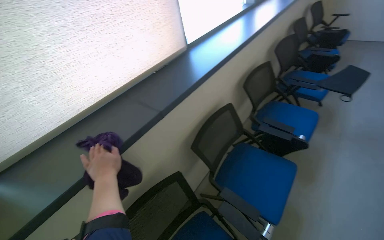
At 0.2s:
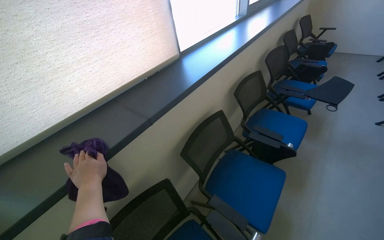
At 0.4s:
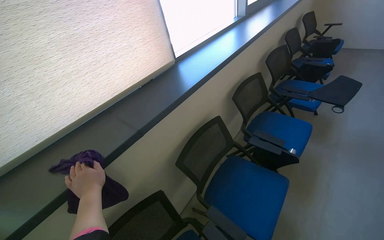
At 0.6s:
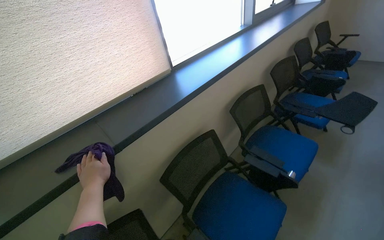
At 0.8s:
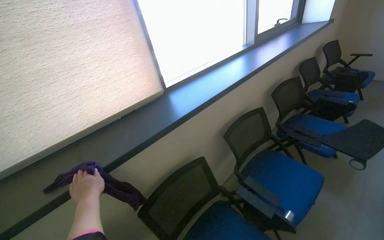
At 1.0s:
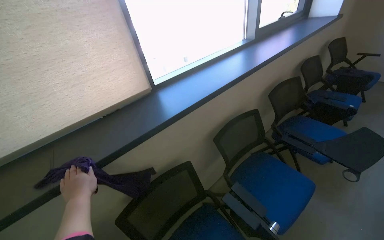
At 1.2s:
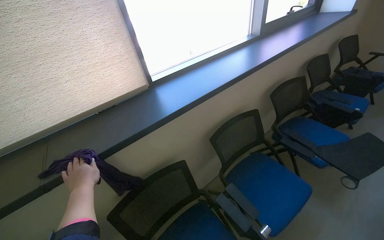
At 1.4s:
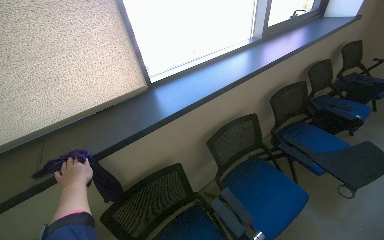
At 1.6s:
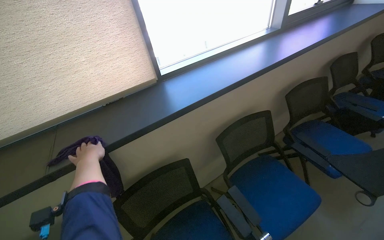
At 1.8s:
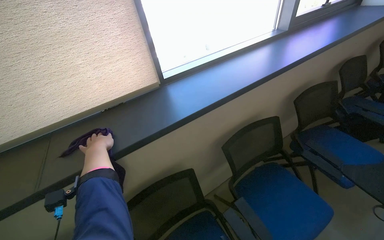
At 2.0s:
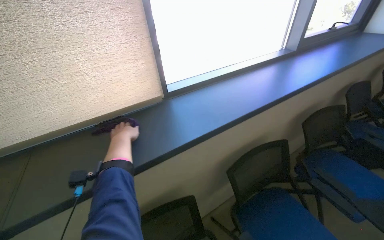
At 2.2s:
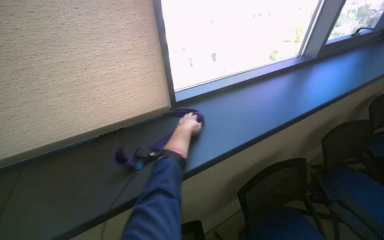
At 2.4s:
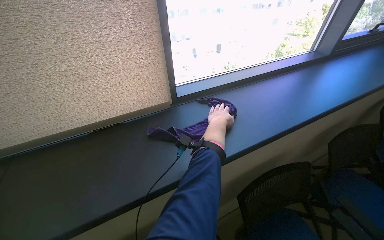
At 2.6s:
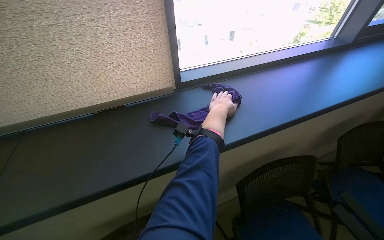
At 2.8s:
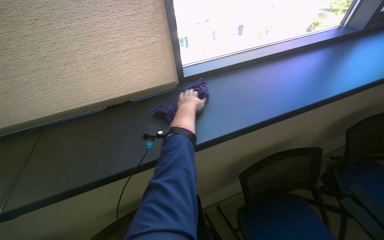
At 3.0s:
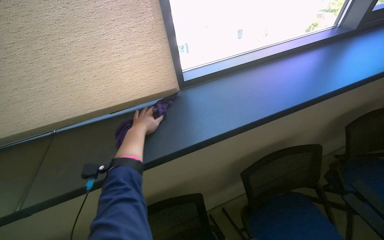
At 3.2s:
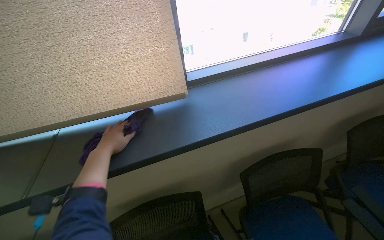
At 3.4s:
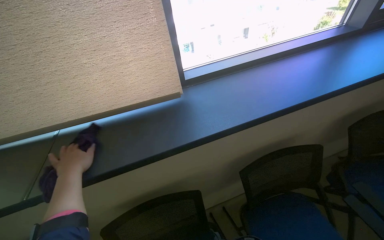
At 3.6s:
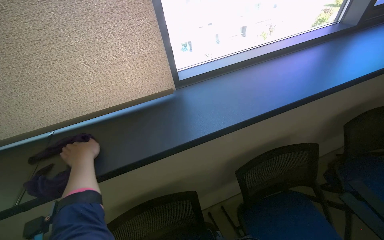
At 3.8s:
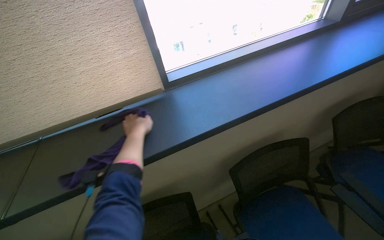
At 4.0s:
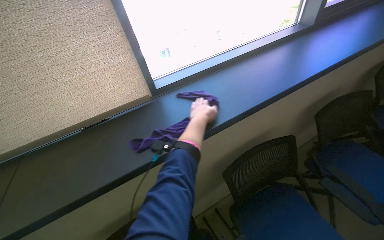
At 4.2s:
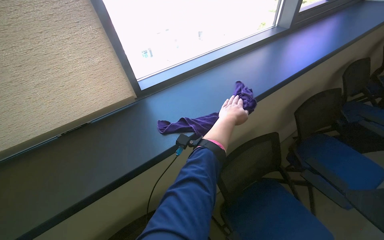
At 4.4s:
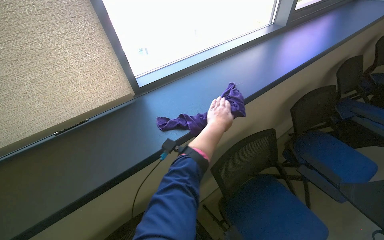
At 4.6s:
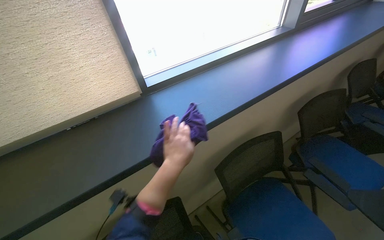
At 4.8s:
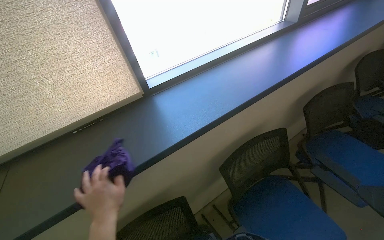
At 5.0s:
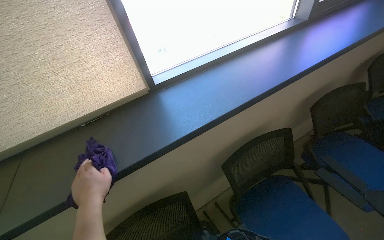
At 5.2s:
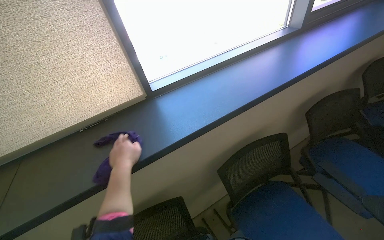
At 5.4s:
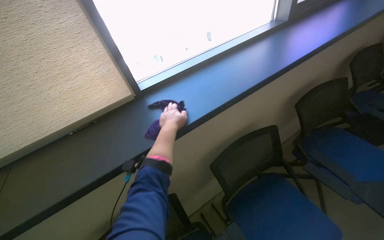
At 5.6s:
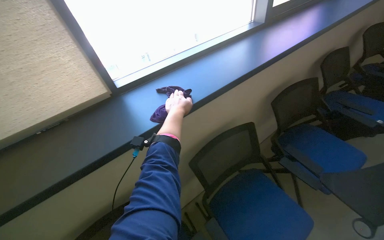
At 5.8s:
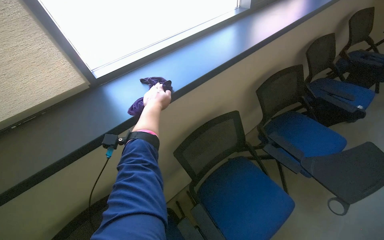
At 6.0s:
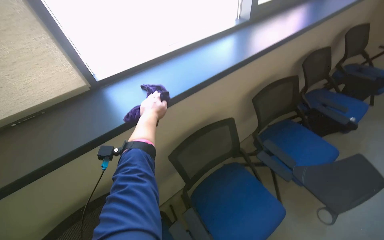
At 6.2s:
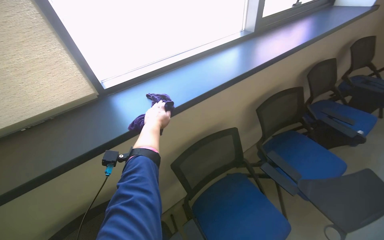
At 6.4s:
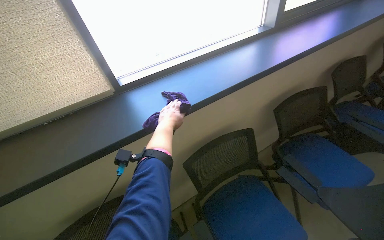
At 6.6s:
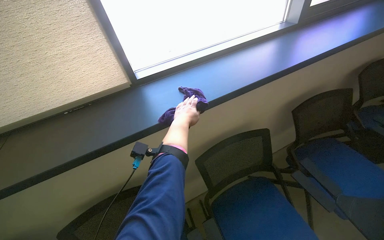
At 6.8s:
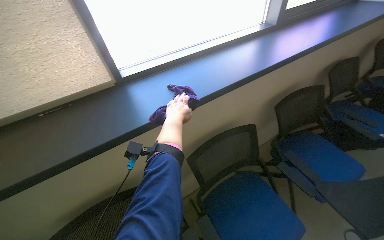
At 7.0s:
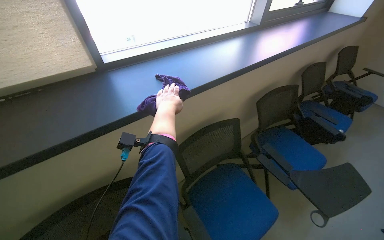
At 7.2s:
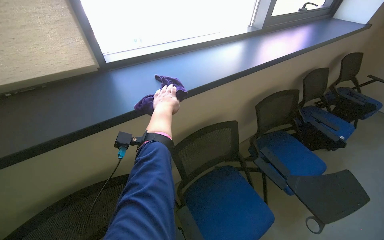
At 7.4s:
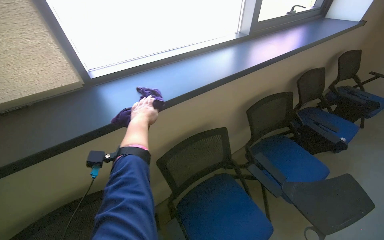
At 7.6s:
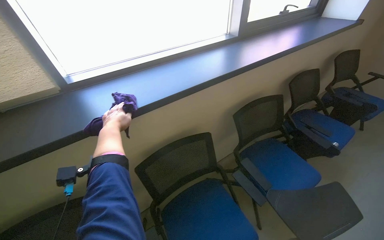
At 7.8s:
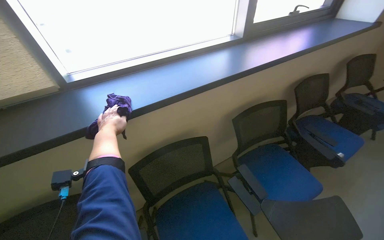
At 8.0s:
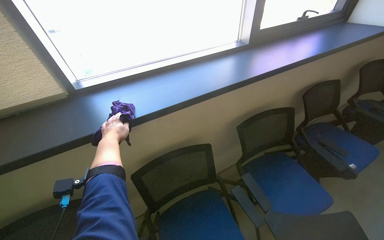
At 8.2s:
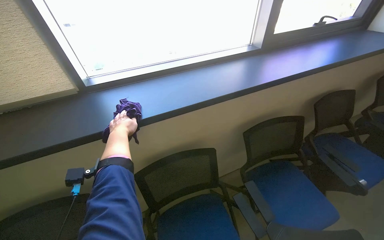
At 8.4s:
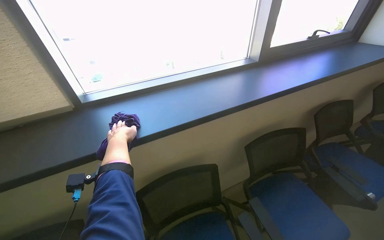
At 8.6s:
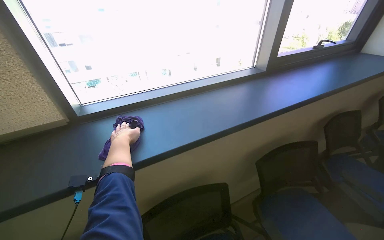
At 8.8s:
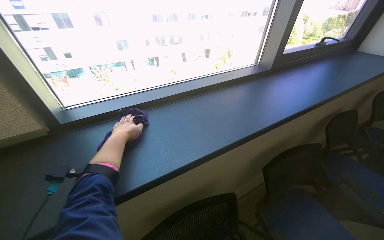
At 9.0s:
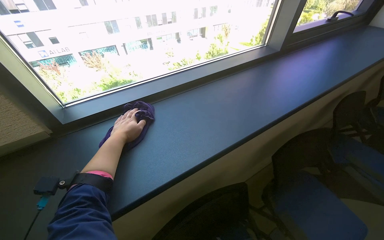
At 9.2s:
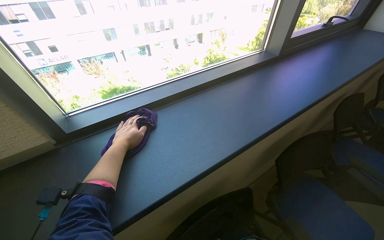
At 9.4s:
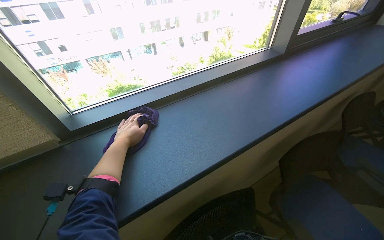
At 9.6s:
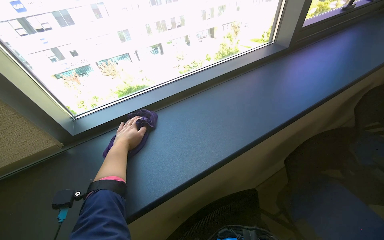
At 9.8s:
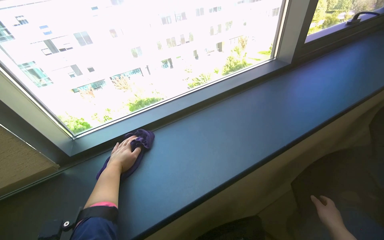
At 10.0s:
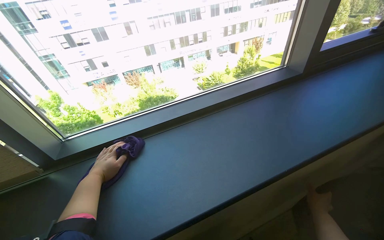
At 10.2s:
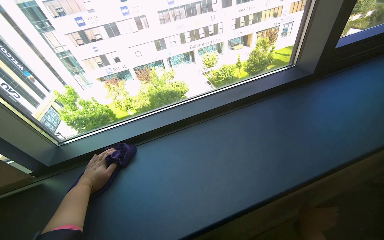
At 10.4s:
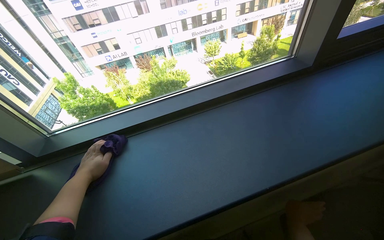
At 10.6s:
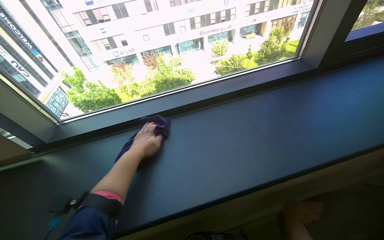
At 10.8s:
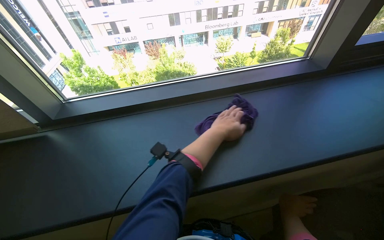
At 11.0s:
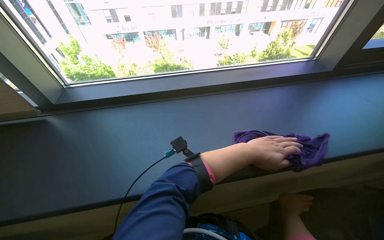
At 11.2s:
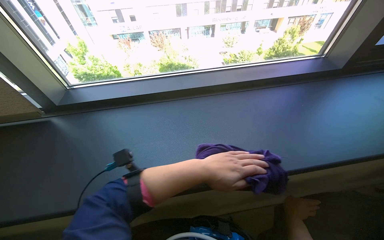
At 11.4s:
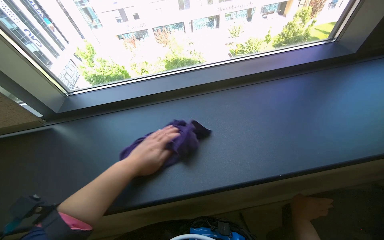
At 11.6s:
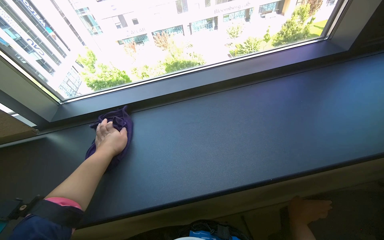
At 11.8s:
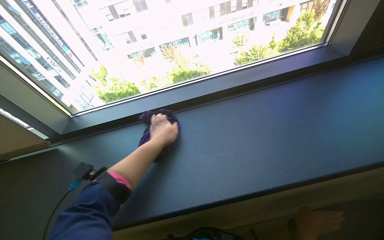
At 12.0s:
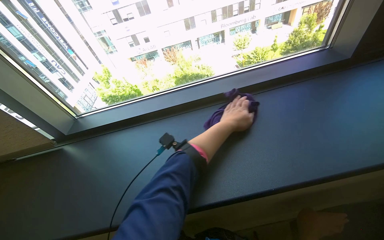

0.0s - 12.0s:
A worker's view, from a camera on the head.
Job: wiping surfaces.
The whole recording: Wiping window sill. The worker wipes the window sill and frame with a purple cloth.
0.0s - 1.6s: The wearer moves approximately 60 cm. The wearer looks approximately 20 degrees further to the left.
1.6s - 3.0s: The left hand travels farther from the camera and up the picture by approximately 30 cm, and goes to the right and returns, about 30 cm each way.
3.0s - 4.4s: The left hand travels to the right by some 40 cm.
9.0s - 10.4s: The view pans to the left by some 15 degrees.
10.4s - 12.0s: The left hand swings left and right, about 50 cm each way, with 2 reversals.

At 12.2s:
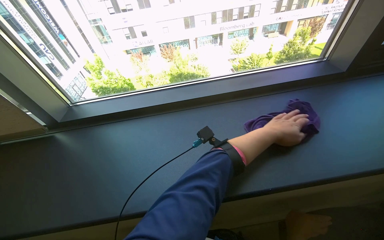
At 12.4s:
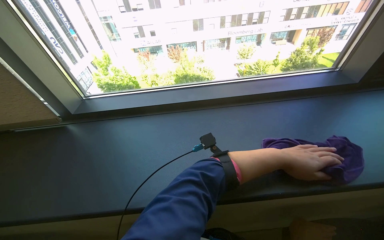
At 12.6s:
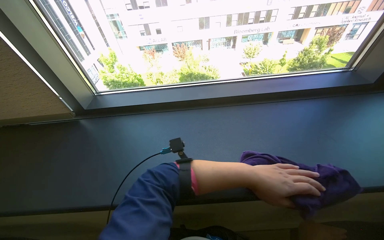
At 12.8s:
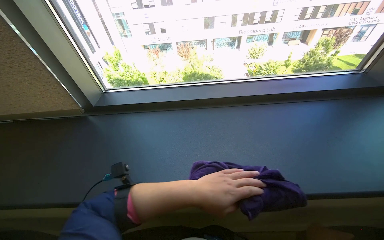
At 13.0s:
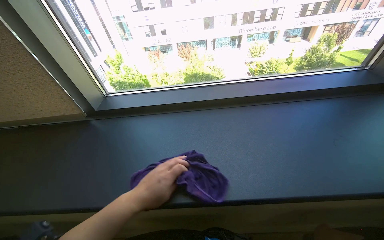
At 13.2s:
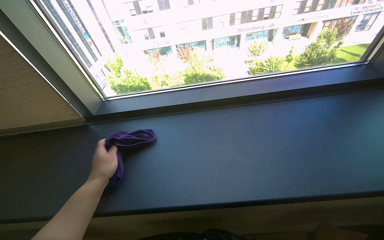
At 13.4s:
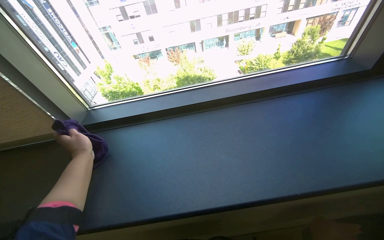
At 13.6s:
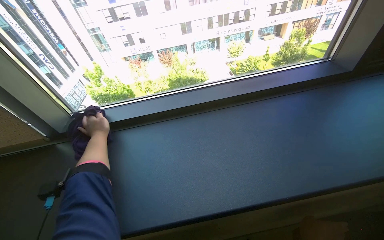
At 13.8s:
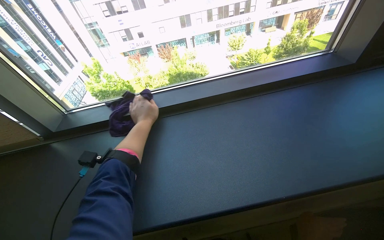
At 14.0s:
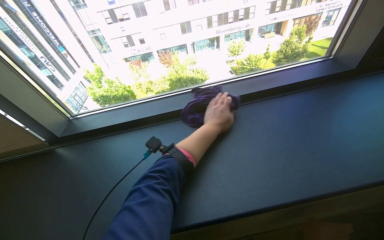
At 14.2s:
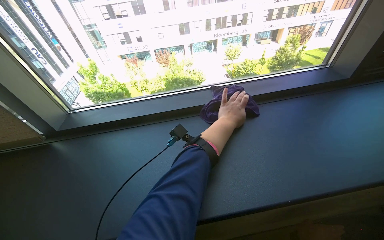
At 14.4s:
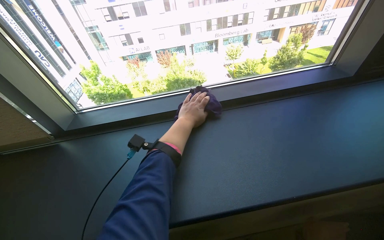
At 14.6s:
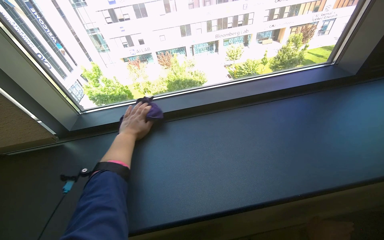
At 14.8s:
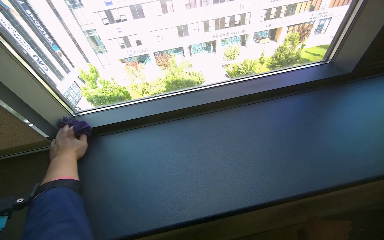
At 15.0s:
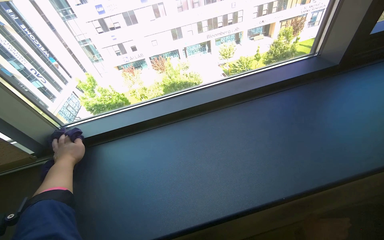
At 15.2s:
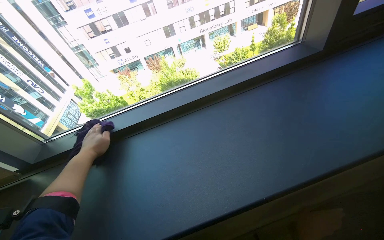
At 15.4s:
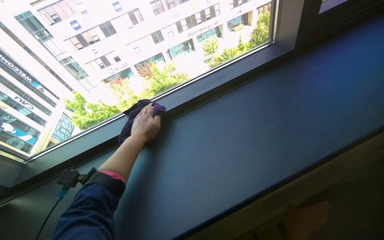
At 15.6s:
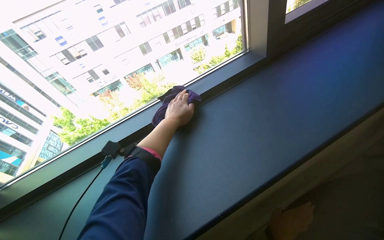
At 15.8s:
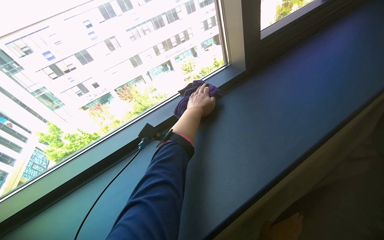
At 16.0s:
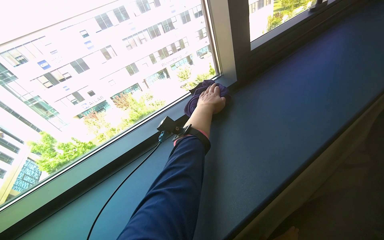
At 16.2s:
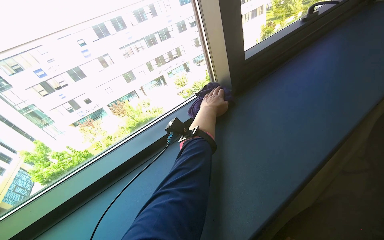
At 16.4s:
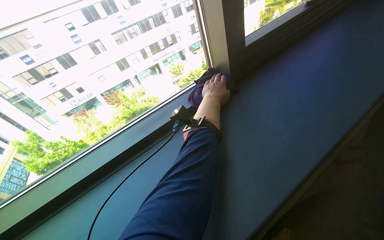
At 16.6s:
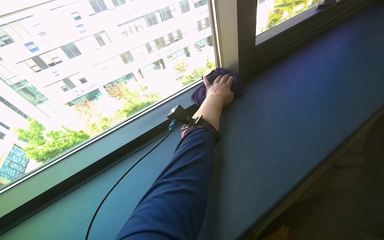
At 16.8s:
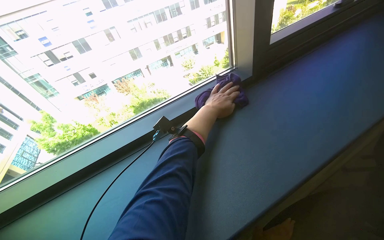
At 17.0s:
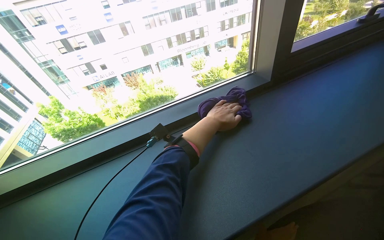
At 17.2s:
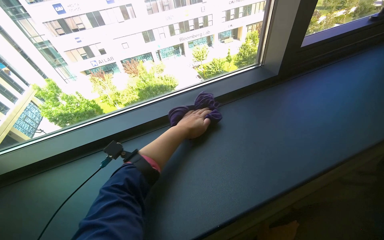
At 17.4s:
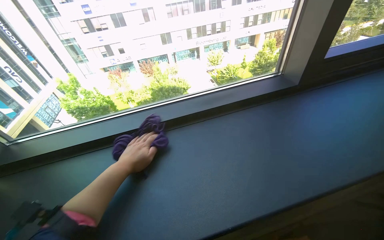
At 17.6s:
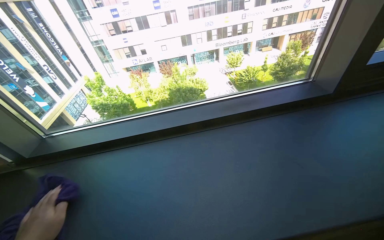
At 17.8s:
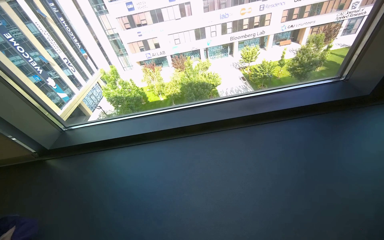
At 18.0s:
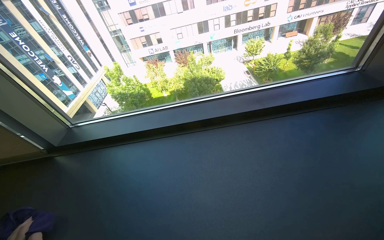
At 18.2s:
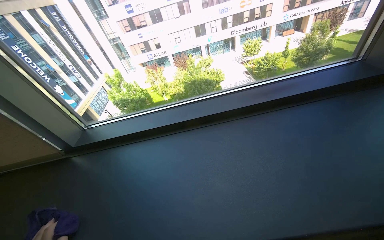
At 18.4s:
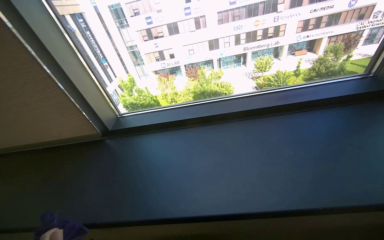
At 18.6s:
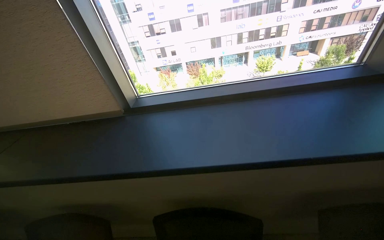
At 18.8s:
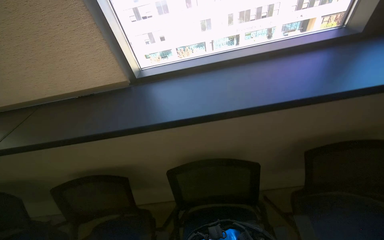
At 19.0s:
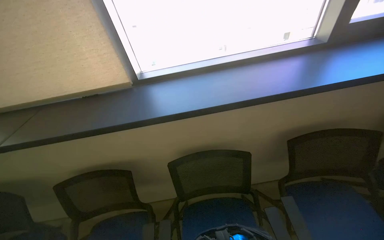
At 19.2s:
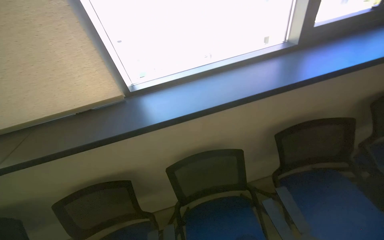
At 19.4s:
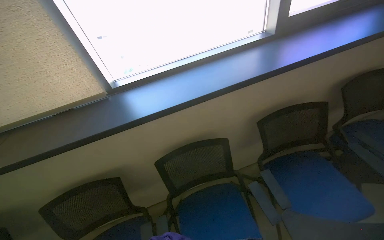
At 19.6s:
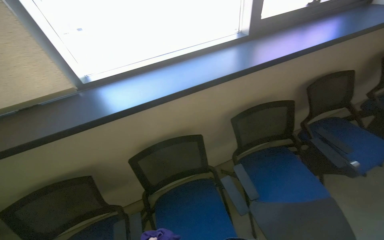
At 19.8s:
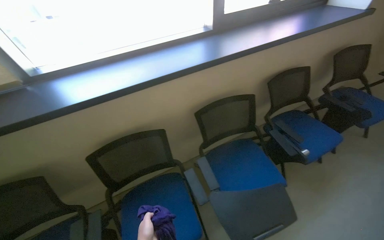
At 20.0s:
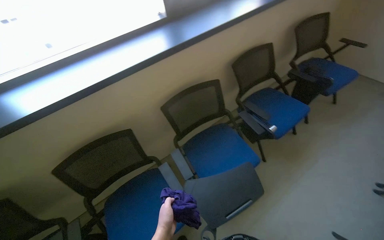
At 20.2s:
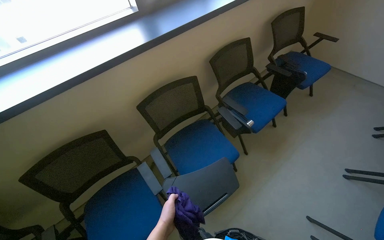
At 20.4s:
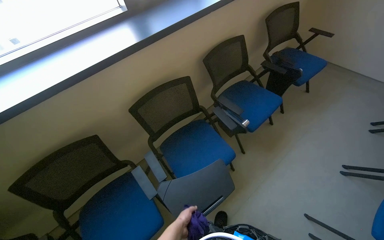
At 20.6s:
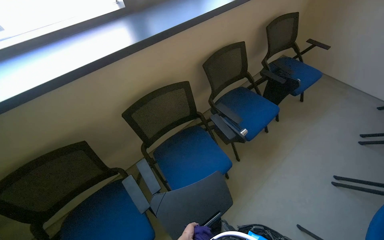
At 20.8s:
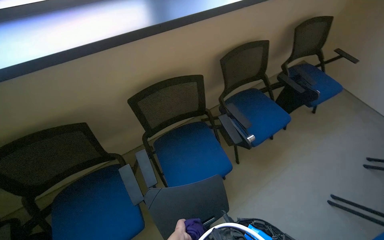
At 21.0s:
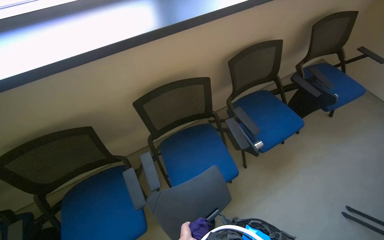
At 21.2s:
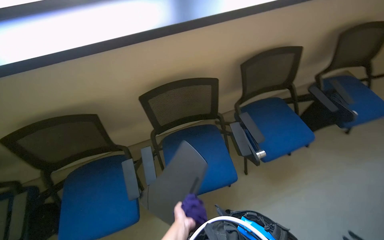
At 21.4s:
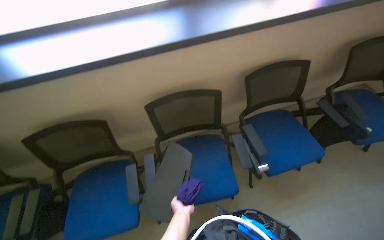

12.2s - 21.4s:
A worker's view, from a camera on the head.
Job: wiping surfaces.
The whole recording: Wiping window sill. The worker wipes the window sill and frame with a purple cloth.
12.2s - 13.8s: The left hand is displaced to the left by roughly 30 cm.
13.8s - 15.2s: The left hand shifts about 15 cm down the picture.
15.2s - 16.8s: The left hand travels to the right and up the picture by about 80 cm.
16.8s - 18.4s: The head travels some 50 cm. The wearer's head swings about 30 degrees to the left.
19.8s - 21.4s: The head travels roughly 40 cm.
